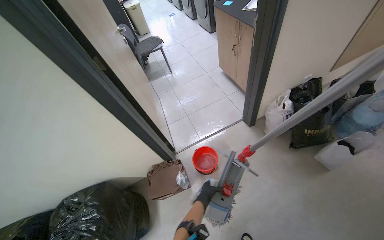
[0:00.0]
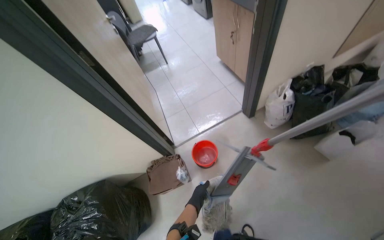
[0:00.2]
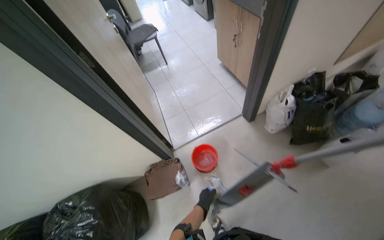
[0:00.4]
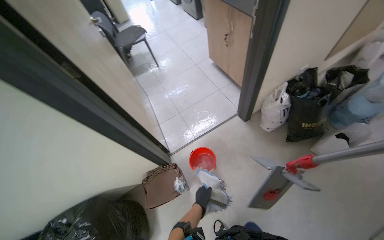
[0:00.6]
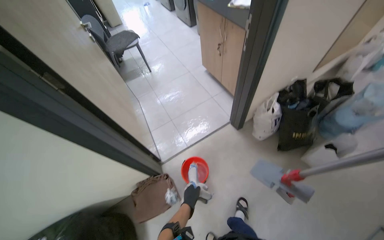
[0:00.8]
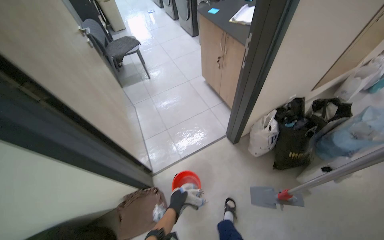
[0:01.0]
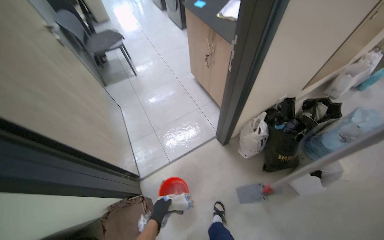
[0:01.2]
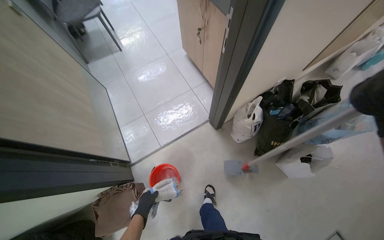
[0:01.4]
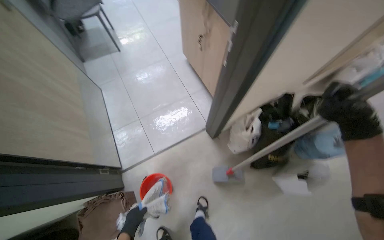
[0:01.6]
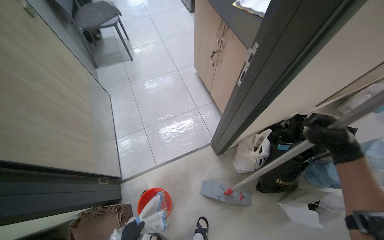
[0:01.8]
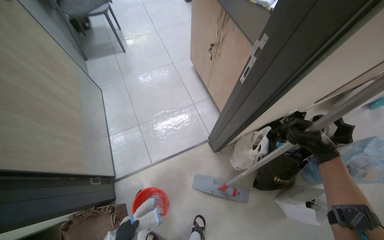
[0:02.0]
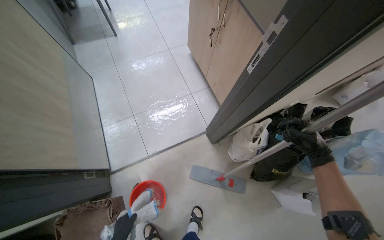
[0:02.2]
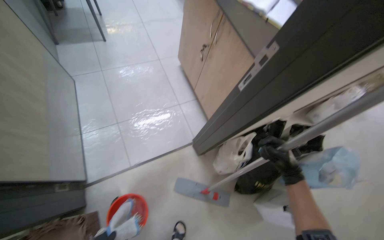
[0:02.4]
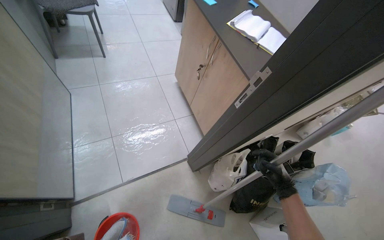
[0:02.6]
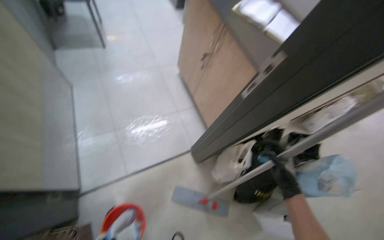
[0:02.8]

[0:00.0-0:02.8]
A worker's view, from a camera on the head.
Job: mopping floor.
The whole recording: Mopping laundry room floor. The worker mops the tiled floor of the laundry room.
0:00.0 to 0:01.4: The camera travels some 50 cm. The view tips downward by approximately 15 degrees.

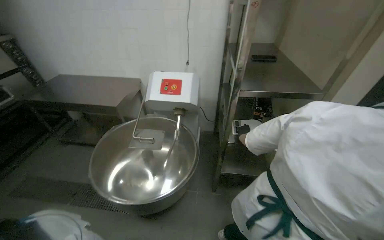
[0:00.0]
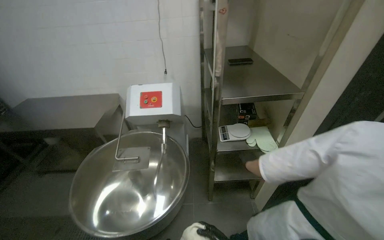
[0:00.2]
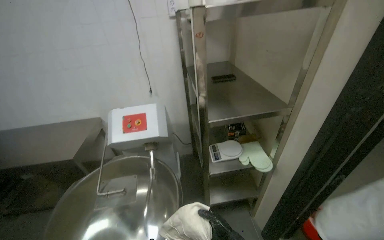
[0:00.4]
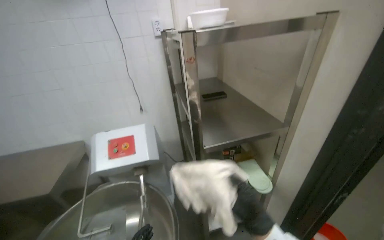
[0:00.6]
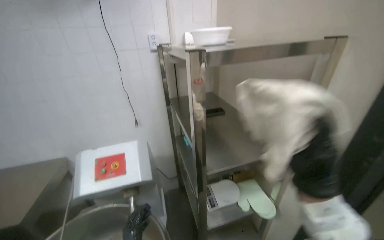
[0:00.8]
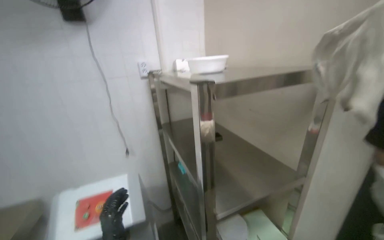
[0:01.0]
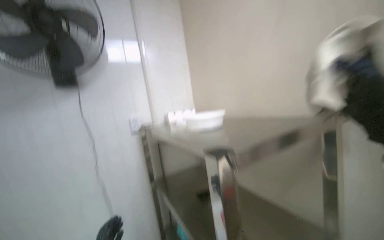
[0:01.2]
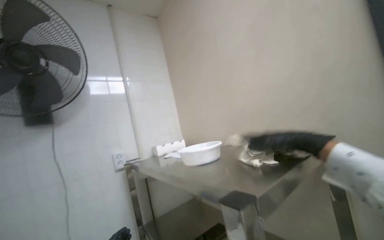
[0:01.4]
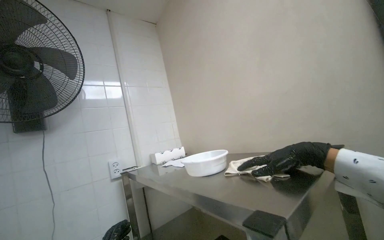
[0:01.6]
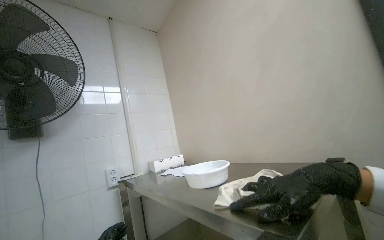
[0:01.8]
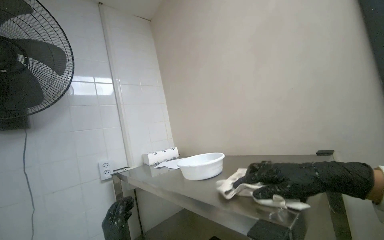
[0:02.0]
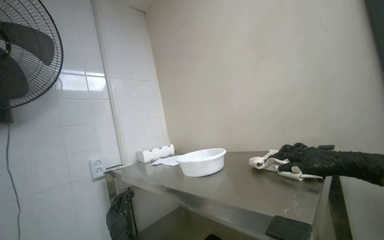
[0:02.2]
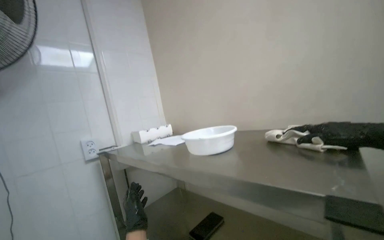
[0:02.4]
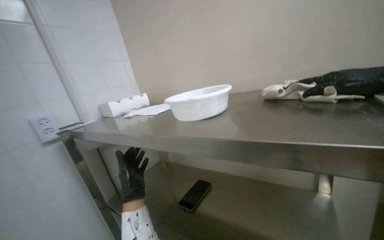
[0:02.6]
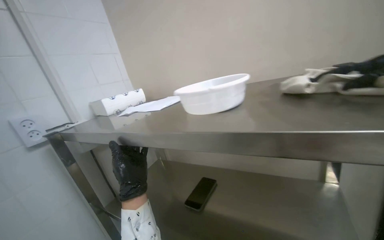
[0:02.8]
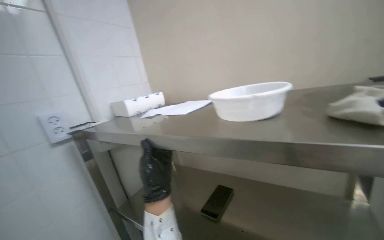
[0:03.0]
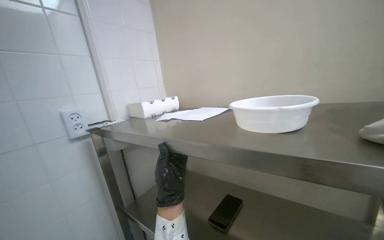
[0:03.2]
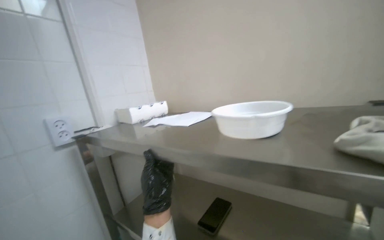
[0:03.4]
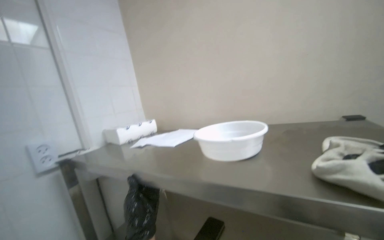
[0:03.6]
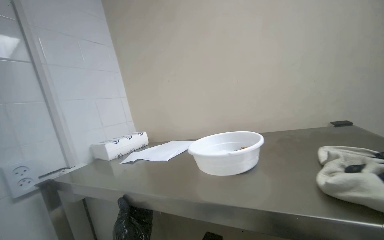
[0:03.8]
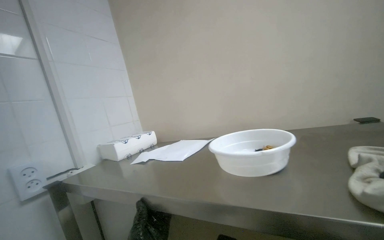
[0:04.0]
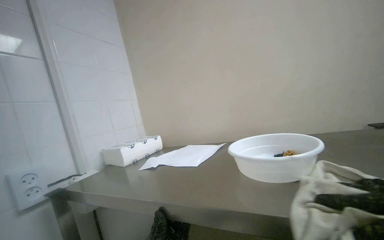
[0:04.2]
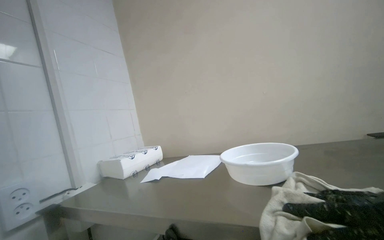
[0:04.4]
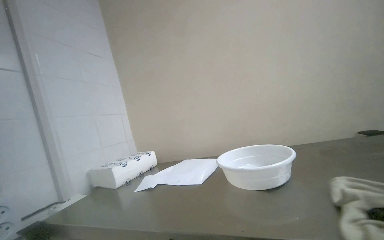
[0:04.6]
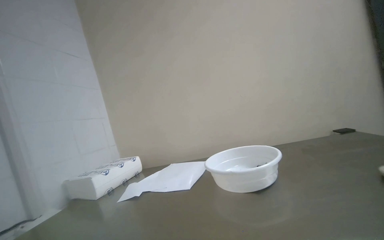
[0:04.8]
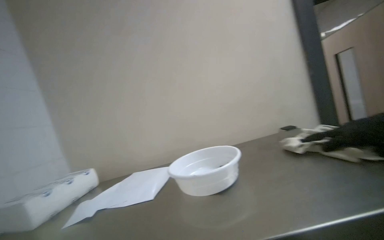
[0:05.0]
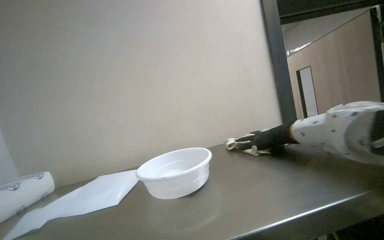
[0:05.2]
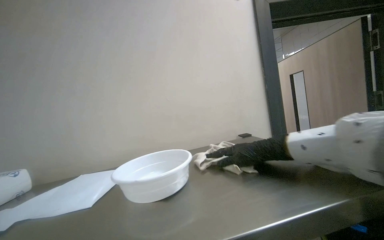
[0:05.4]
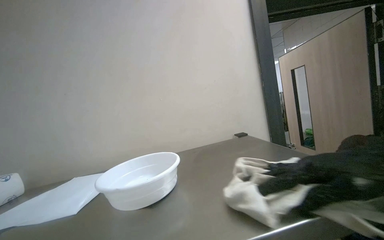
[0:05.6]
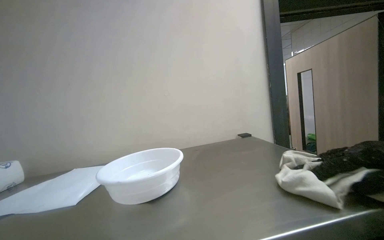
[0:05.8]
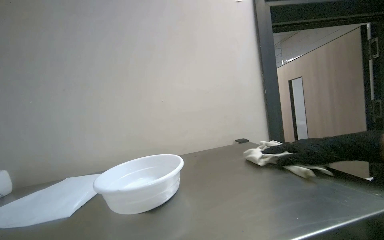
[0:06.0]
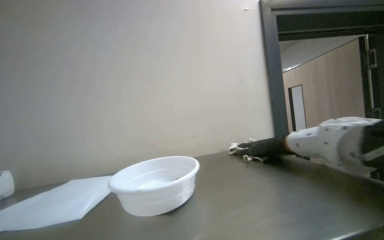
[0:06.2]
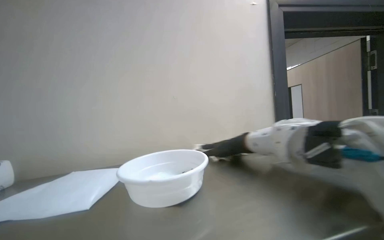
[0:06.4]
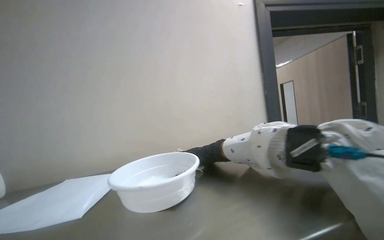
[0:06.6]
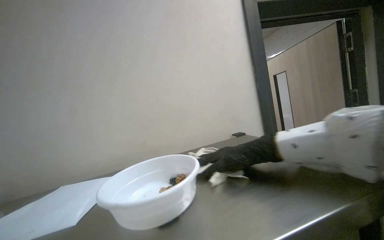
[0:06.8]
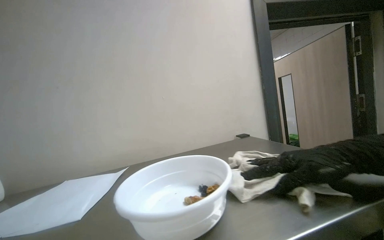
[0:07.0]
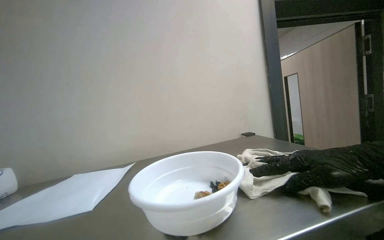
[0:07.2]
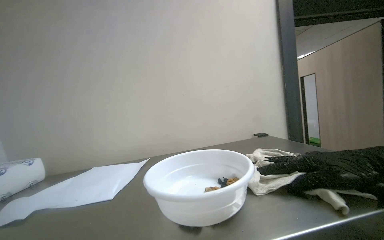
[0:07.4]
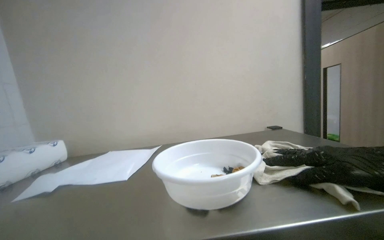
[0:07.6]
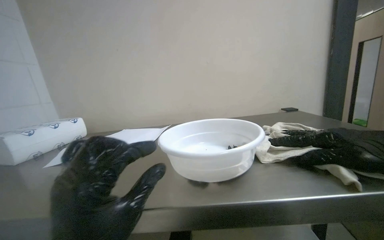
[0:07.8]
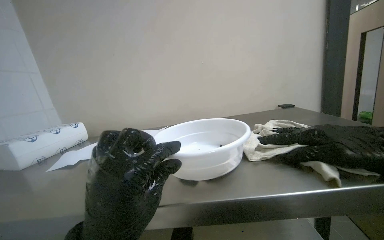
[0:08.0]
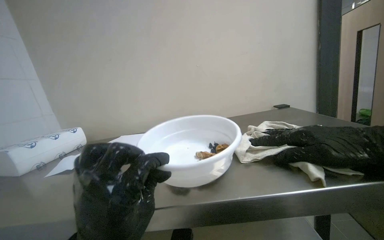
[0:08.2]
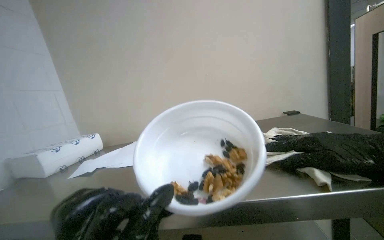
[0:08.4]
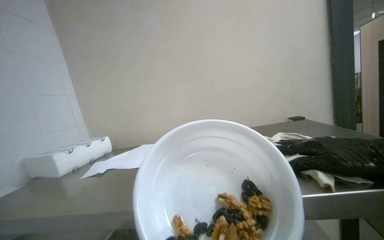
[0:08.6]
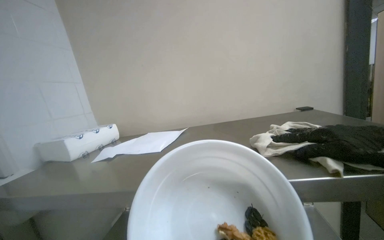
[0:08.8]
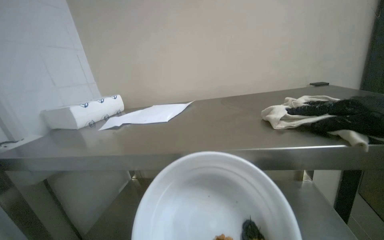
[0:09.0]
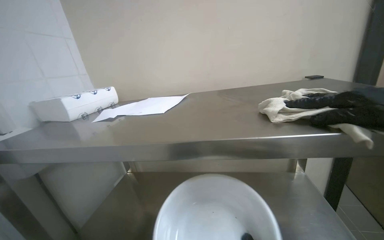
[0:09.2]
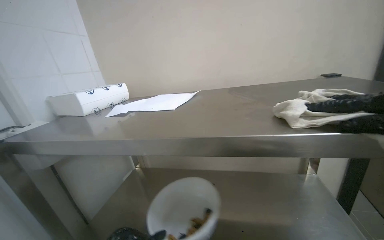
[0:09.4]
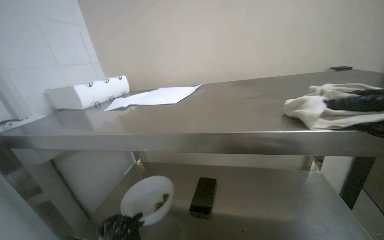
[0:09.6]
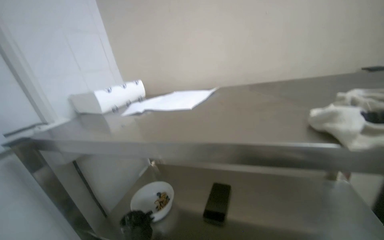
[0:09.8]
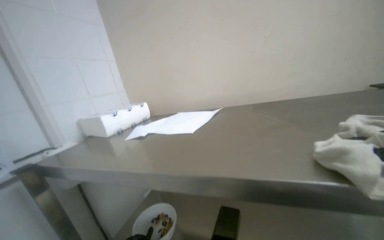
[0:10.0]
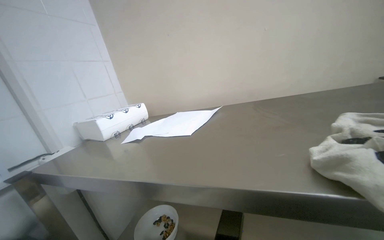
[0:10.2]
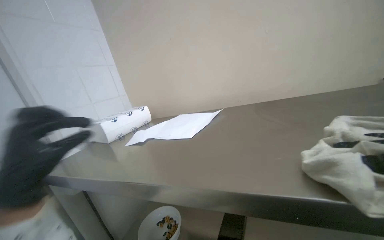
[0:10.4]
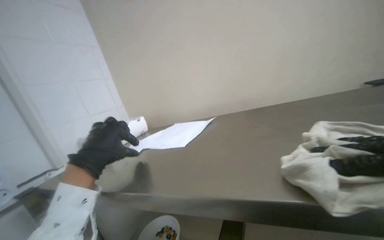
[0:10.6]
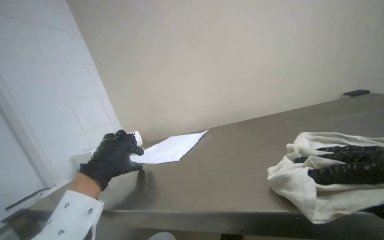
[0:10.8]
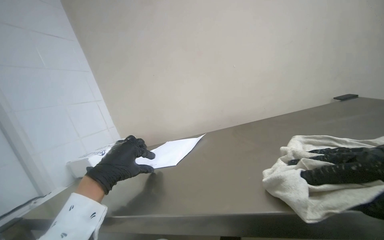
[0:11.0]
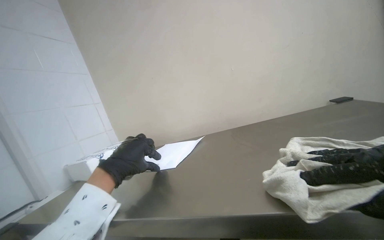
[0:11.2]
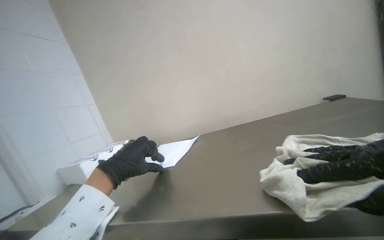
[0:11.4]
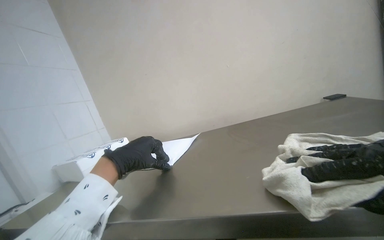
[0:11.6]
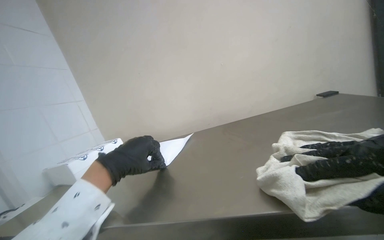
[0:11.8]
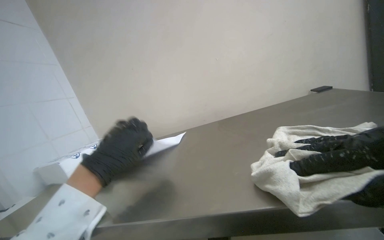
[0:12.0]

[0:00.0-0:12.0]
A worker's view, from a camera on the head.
Job: wiping surfaces.
The whole recording: Wiping metal table. The worker wipes a metal table with a cleaning cloth.
0:00.0 to 0:01.6: The head travels about 60 cm. The wearer looks about 45 degrees further to the right. The view tilts about 50 degrees upward.
0:01.6 to 0:03.0: The camera is aimed approximately 20 degrees further to the right. The wearer looks roughly 15 degrees further downward.
0:03.0 to 0:04.4: The wearer looks approximately 15 degrees further upward.
0:04.4 to 0:06.0: The view swings approximately 30 degrees to the right.
0:07.6 to 0:09.0: The view tips downward by some 15 degrees.

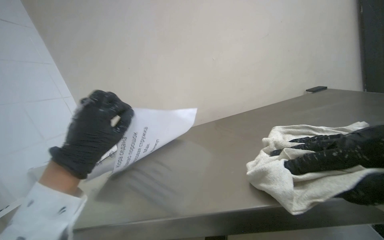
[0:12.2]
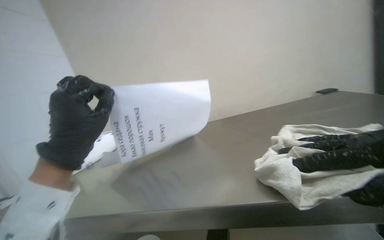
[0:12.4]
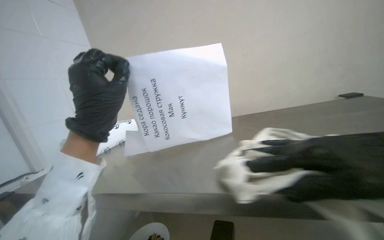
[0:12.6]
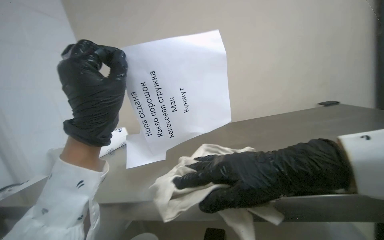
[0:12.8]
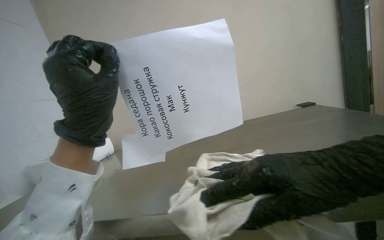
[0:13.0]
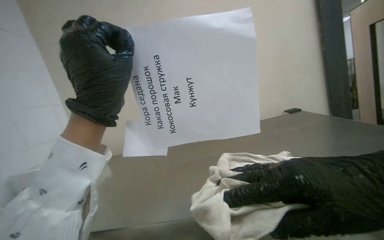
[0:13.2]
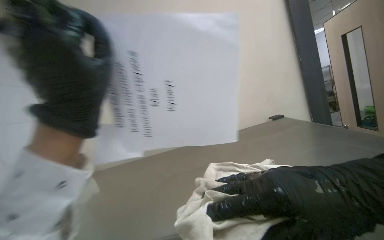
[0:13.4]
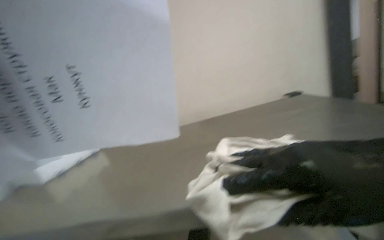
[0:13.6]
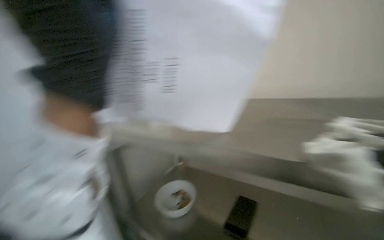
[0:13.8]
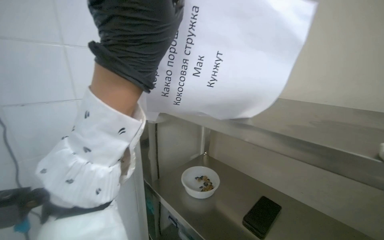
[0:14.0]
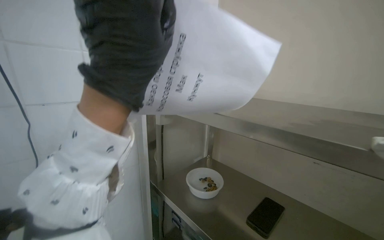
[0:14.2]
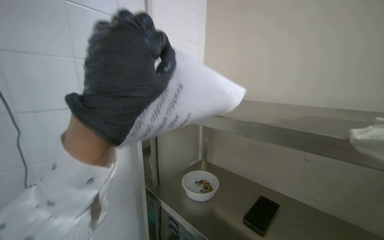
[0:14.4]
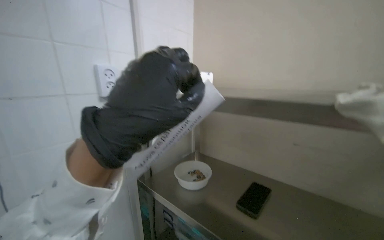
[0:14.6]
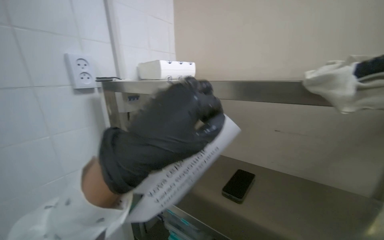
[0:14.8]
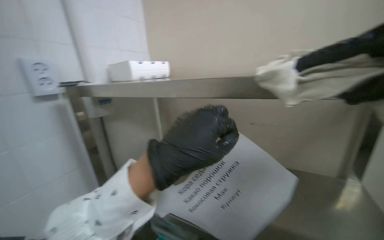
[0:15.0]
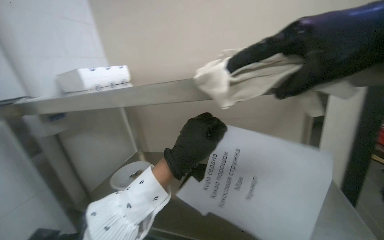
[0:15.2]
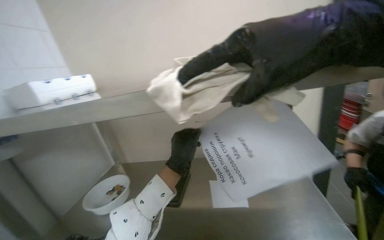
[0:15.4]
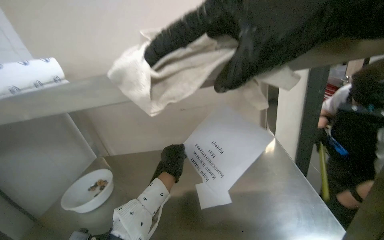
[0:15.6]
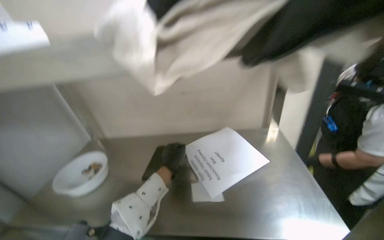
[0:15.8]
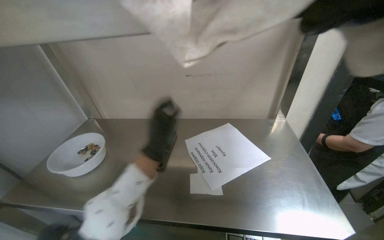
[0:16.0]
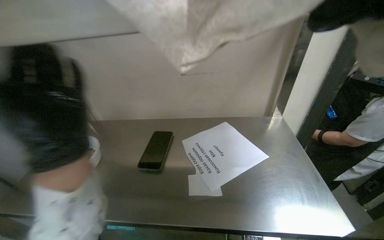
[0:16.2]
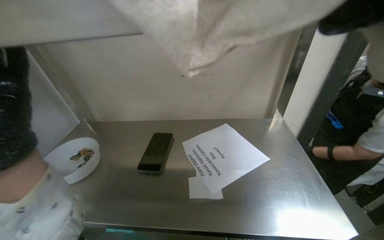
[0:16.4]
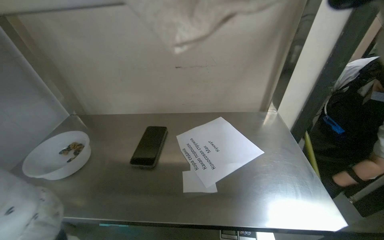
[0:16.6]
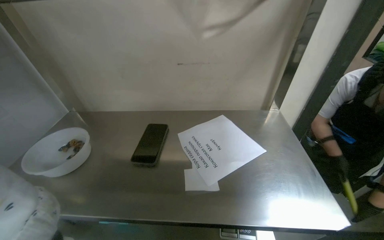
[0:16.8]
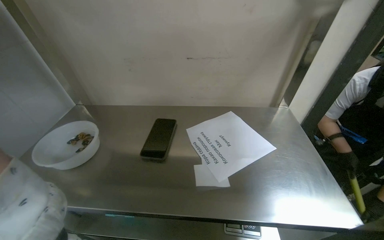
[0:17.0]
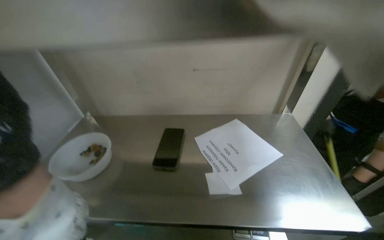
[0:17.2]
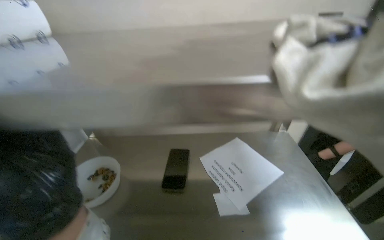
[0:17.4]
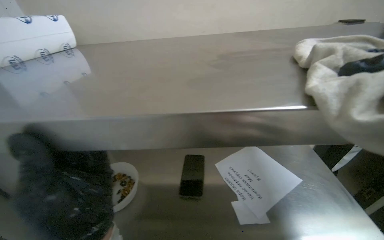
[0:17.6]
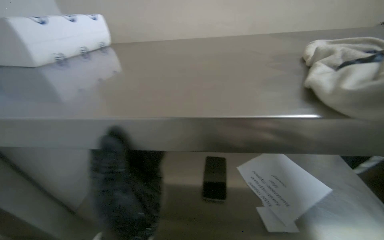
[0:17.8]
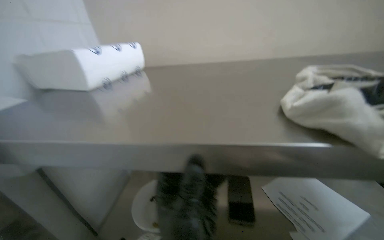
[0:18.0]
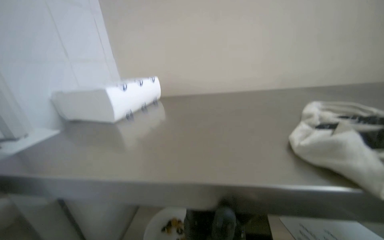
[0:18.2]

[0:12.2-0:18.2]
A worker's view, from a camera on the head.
Job: wiping surfaces.
The whole recording: Wiping metal table. The worker wipes a metal table with a cleaning cloth.
0:13.8 to 0:15.2: The wearer's head swings approximately 25 degrees to the right.
0:15.2 to 0:16.6: The view swings some 15 degrees to the right.
0:16.6 to 0:18.2: The wearer looks roughly 15 degrees further upward.
